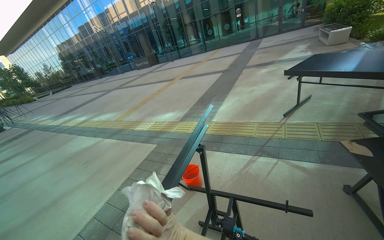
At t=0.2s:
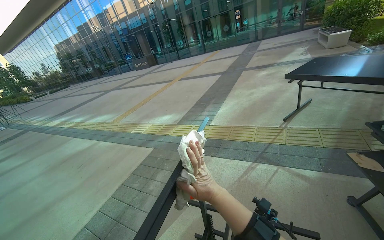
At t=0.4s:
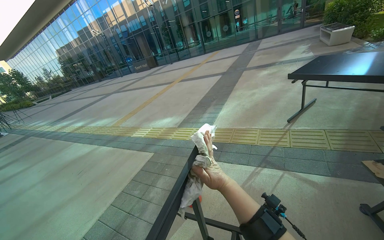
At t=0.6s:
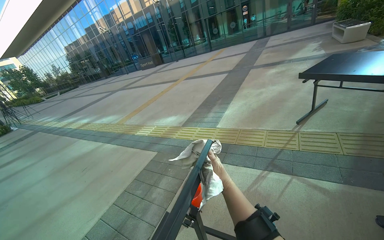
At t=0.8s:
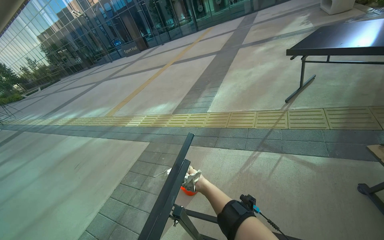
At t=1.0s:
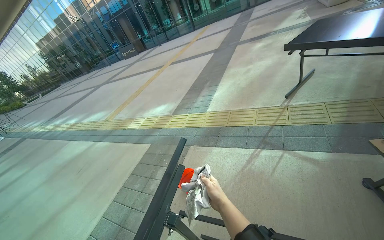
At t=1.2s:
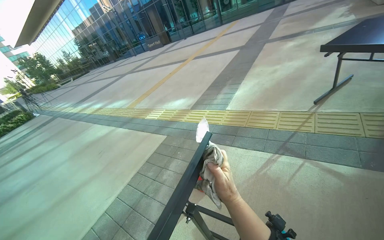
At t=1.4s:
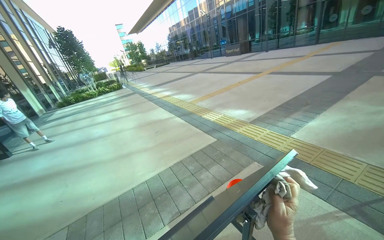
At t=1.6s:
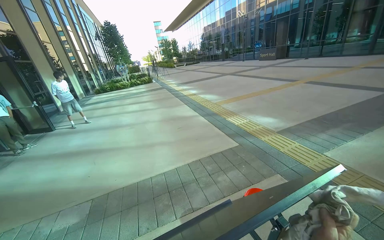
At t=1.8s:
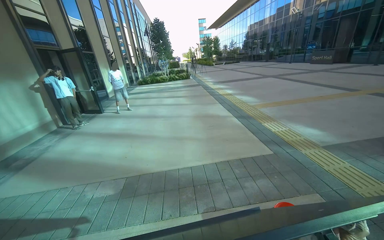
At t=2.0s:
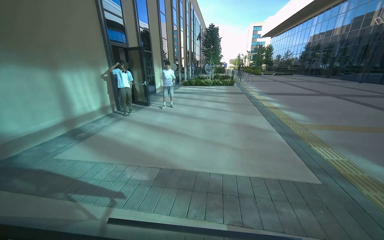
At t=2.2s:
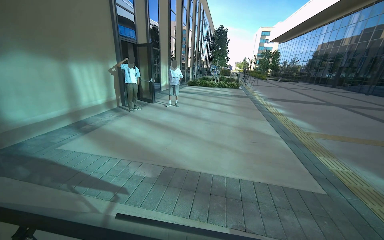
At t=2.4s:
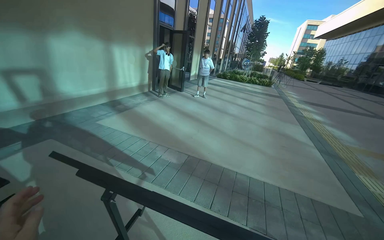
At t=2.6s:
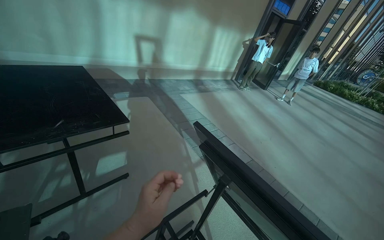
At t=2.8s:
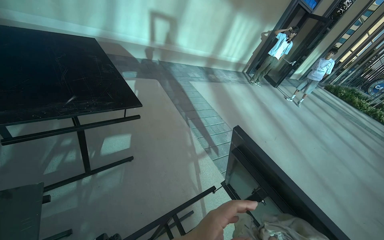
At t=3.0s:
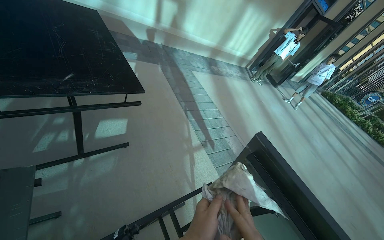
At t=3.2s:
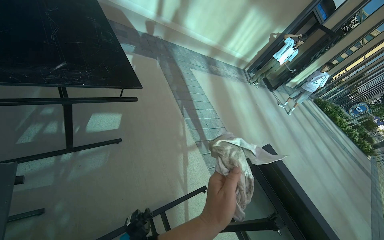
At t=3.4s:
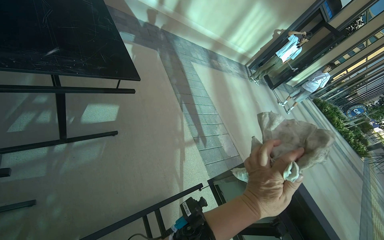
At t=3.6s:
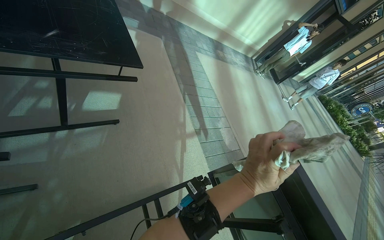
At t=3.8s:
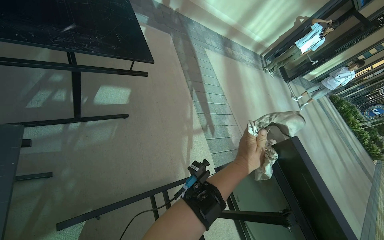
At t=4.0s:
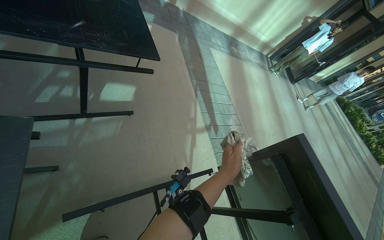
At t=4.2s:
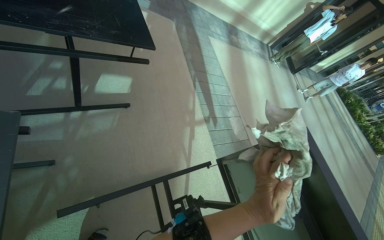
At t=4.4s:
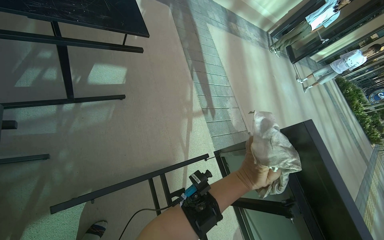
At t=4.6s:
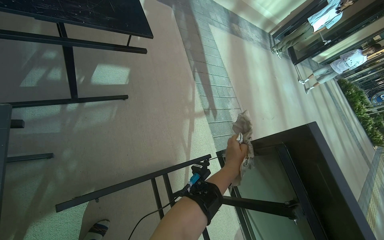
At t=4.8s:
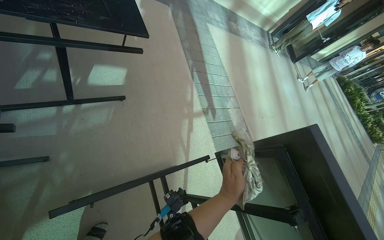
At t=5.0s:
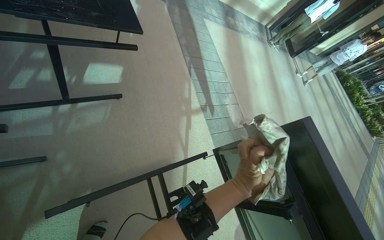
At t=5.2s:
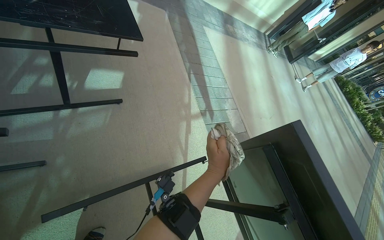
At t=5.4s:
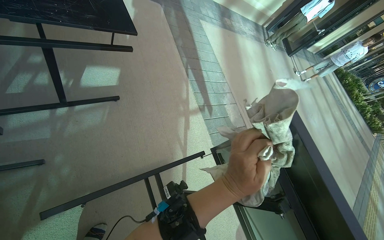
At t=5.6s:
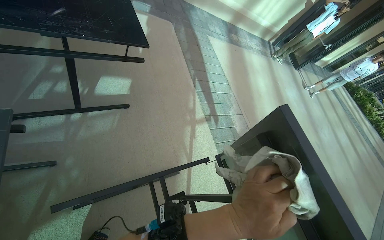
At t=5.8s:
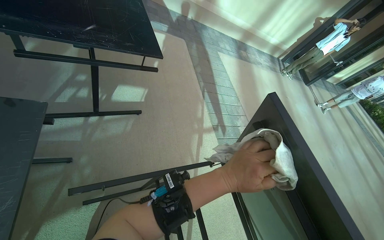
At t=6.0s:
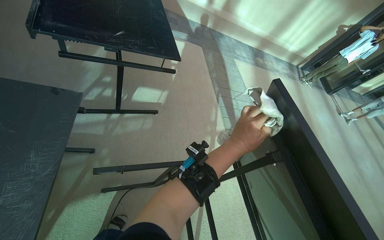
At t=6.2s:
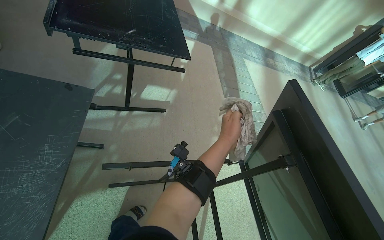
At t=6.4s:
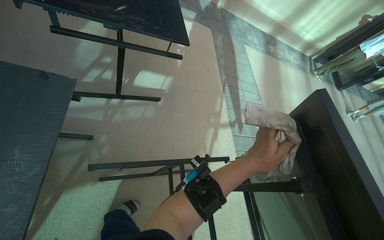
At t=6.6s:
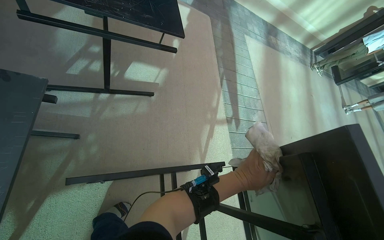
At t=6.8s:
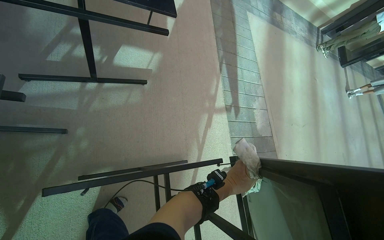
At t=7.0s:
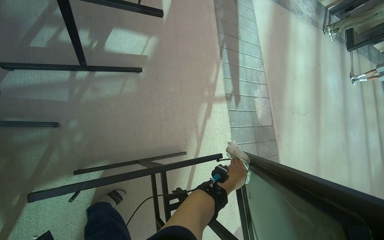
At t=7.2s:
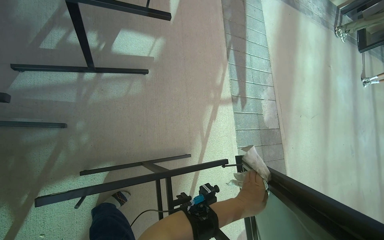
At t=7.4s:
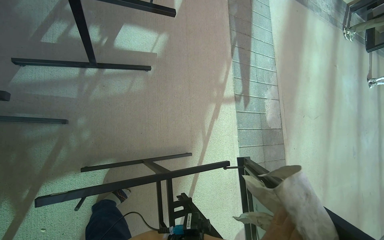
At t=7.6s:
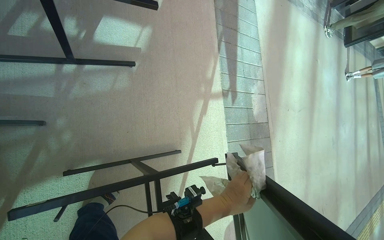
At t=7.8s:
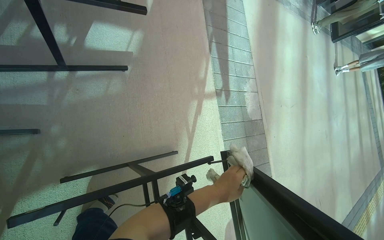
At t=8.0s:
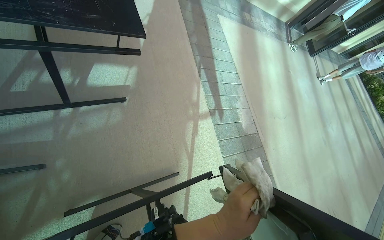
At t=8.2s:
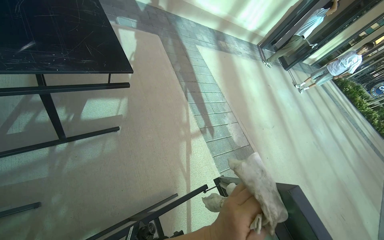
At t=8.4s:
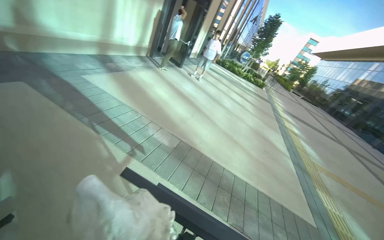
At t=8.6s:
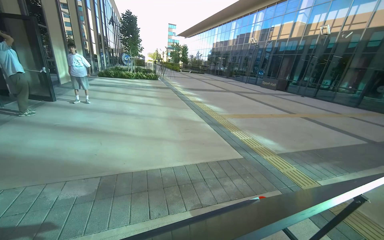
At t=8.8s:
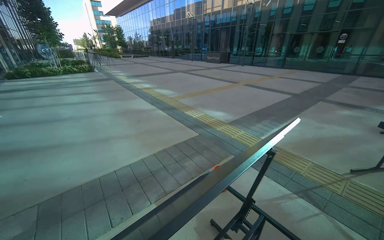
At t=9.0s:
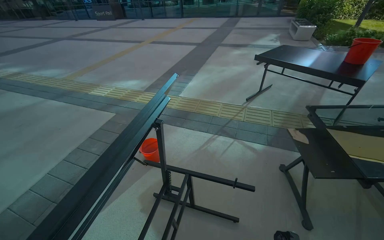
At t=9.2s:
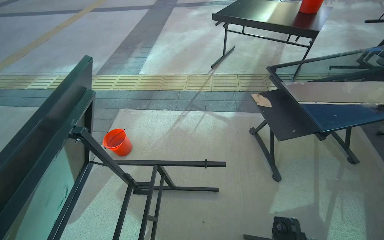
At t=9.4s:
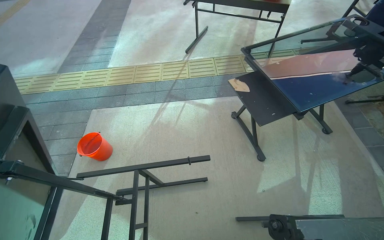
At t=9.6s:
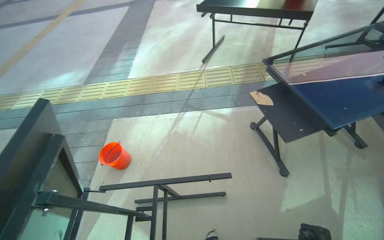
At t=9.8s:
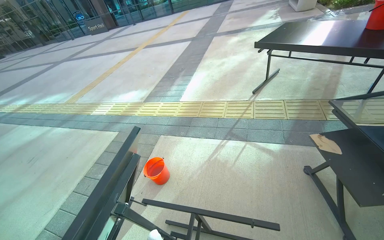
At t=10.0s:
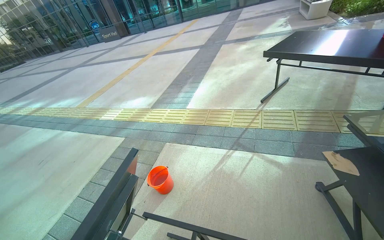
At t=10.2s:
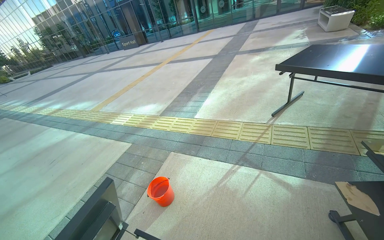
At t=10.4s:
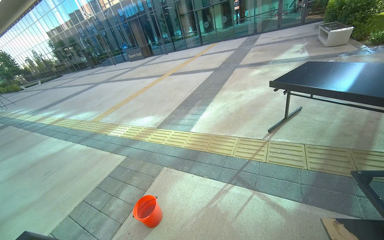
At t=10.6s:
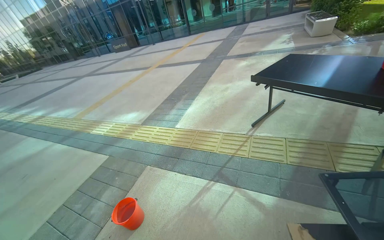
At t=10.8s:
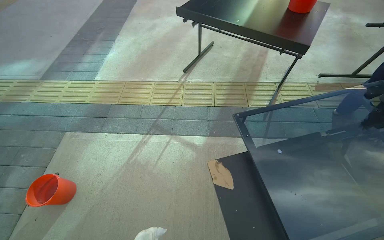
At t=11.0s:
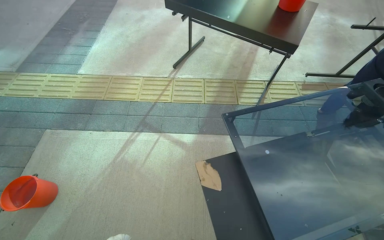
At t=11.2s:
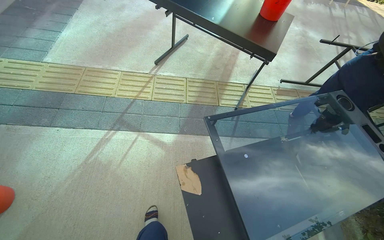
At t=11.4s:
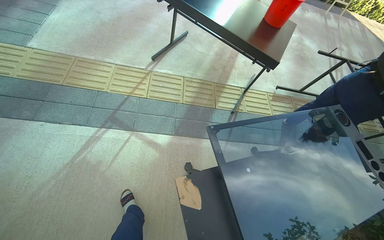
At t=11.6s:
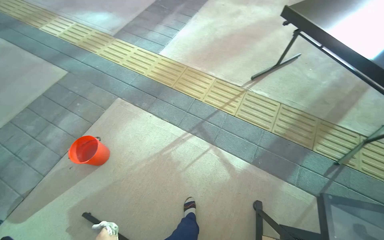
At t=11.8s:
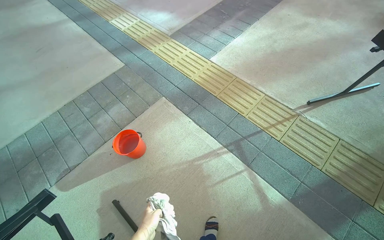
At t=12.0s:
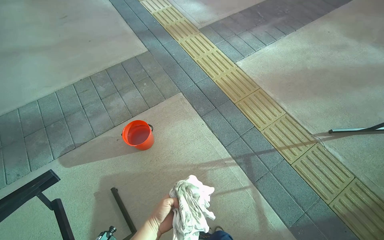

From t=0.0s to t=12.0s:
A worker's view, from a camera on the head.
Job: wiping surfaces.
The whole recording: Wiping outdoor table. The worker wipes the frame of an outdoor table with a cloth.
From t=0.0s to t=1.6s: The wearer looks roughly 45 degrees further to the left.
From t=1.6s to t=3.0s: The wearer moves approximately 80 cm. The wearer looks approximately 85 degrees further to the left. The camera pitches downward, by some 15 degrees.
From t=3.0s to t=4.4s: The wearer looks about 15 degrees further downward.
From t=6.0s to t=7.6s: The wearer moves about 40 cm. The wearer looks about 25 degrees further downward.
From t=7.6s to t=9.0s: The camera travels roughly 90 cm. The wearer's head swings roughly 150 degrees to the right.
From t=9.0s to t=10.4s: The wearer moves roughly 50 cm.

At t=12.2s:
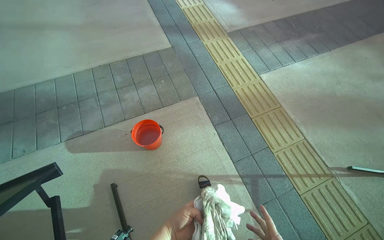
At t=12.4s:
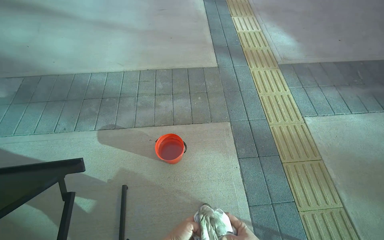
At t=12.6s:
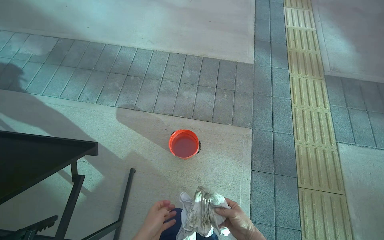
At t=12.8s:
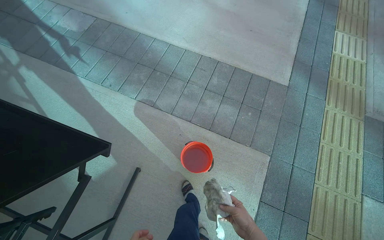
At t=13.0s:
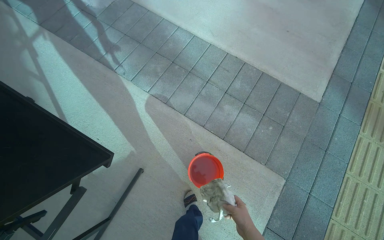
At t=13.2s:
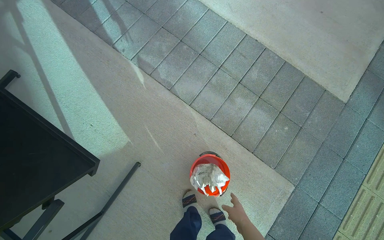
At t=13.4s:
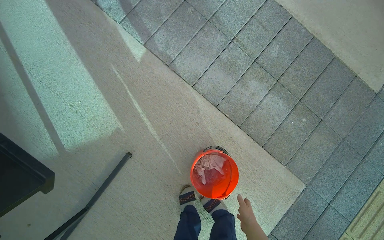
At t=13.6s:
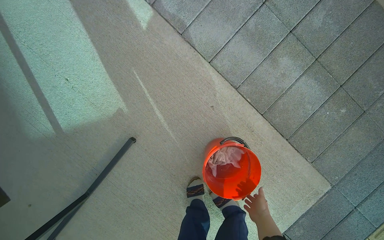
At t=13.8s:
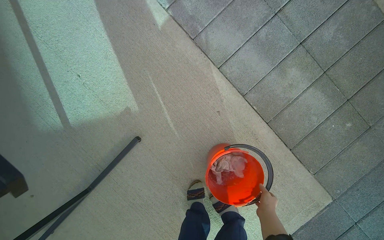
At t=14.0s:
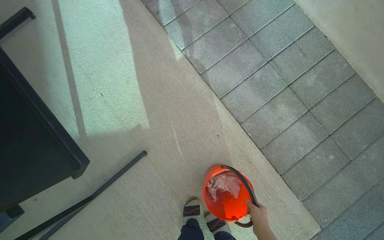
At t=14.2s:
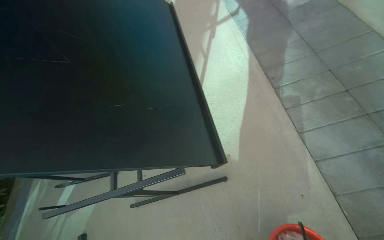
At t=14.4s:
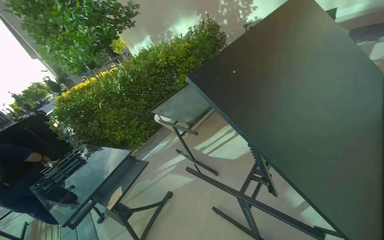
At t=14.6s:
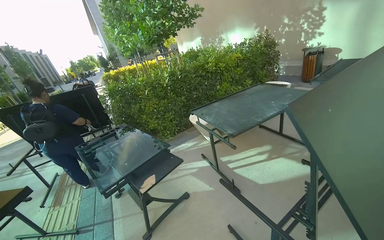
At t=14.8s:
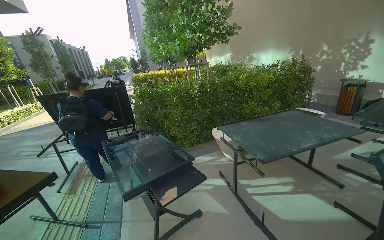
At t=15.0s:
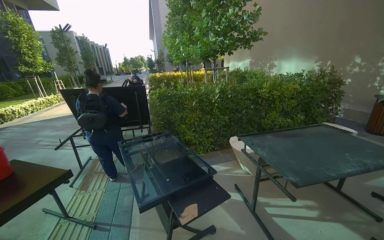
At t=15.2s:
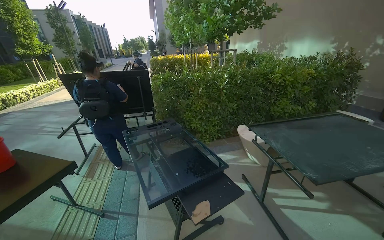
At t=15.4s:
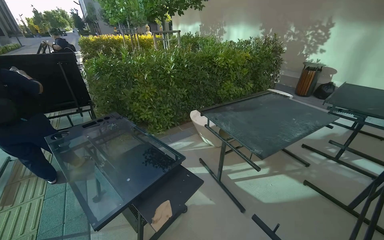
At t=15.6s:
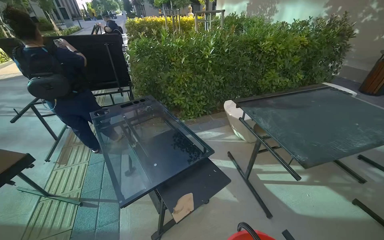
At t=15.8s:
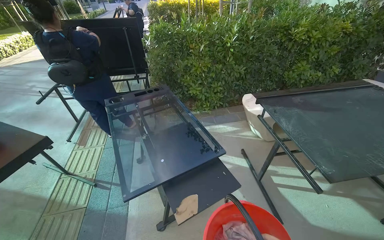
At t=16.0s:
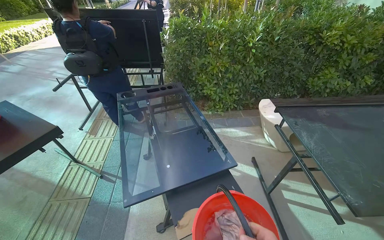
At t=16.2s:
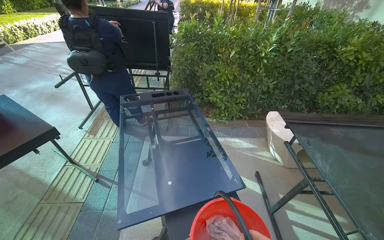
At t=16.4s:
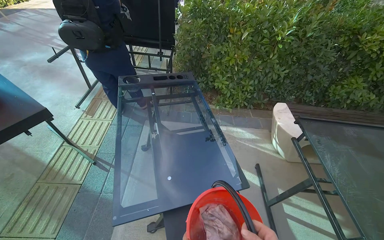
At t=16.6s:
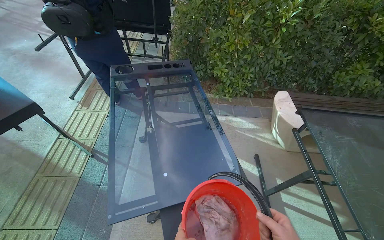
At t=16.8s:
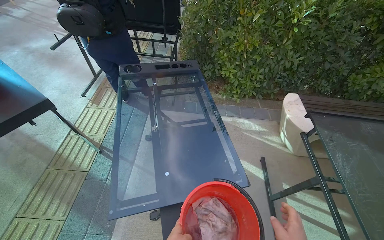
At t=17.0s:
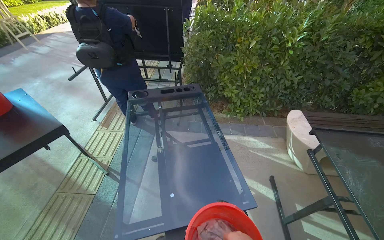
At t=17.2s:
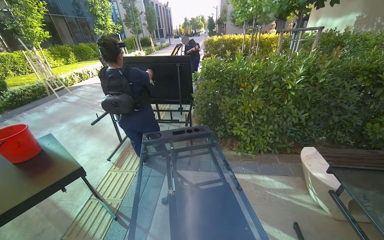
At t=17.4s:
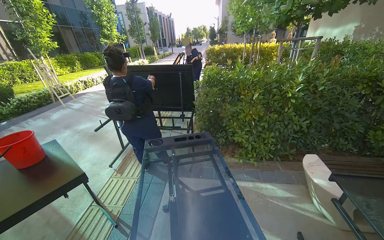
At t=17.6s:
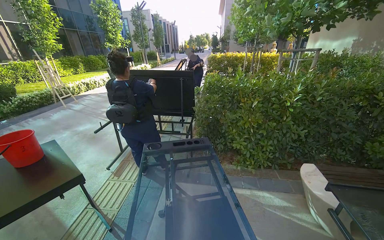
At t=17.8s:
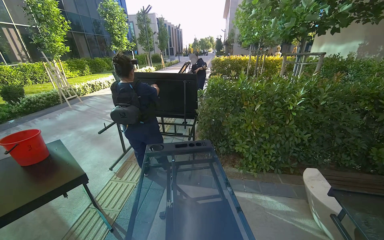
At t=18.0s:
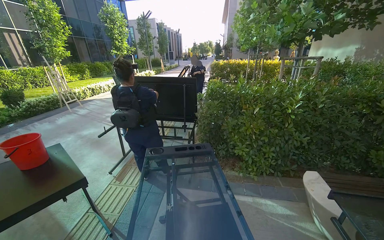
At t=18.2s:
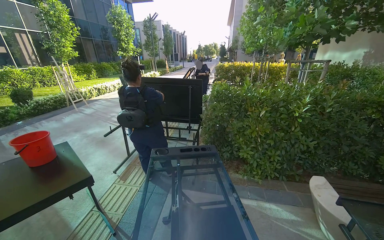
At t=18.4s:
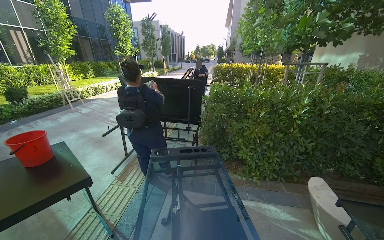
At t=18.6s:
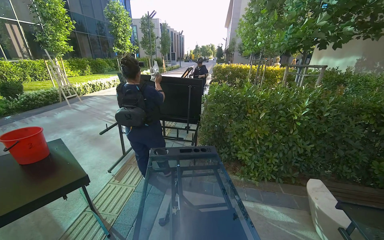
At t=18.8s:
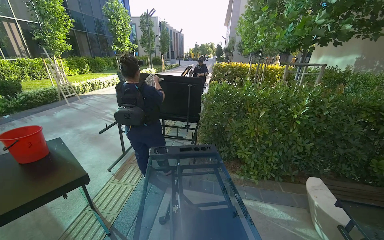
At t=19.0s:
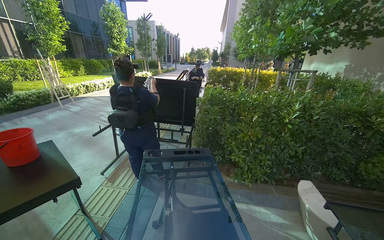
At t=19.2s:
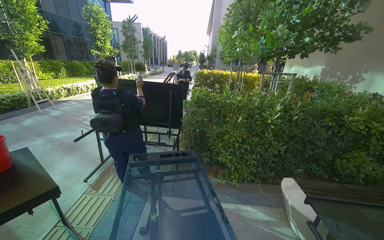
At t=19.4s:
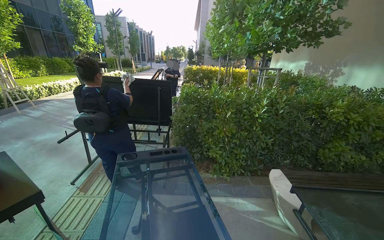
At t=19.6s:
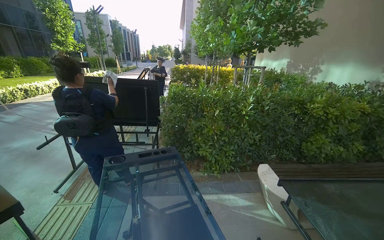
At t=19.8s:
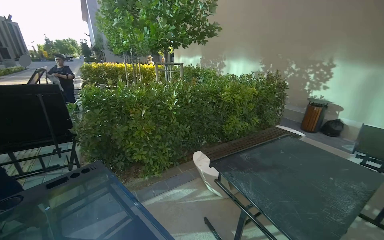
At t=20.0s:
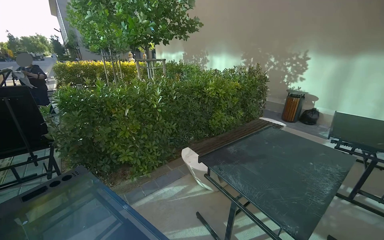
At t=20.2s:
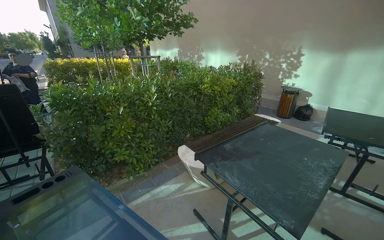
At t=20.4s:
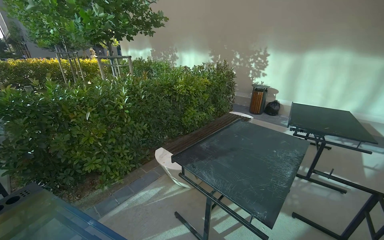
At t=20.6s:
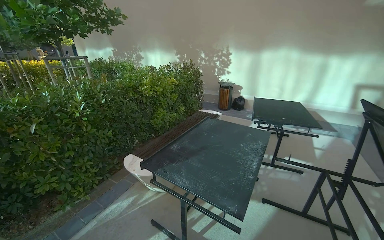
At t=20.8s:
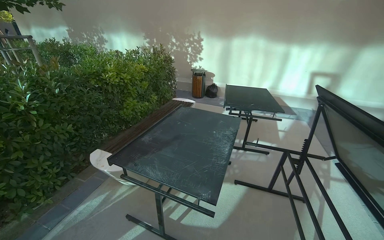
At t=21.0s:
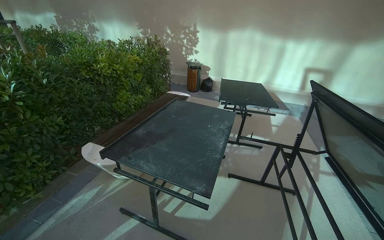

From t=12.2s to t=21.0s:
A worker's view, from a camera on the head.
Job: wiping surfaces.
The whole recording: Wiping outdoor table. The worker wipes the frame of an outdoor table with a cloth.
From t=12.2s to t=13.6s: The camera is carried roughly 90 cm. The wearer looks approximately 65 degrees further to the left. The wearer looks about 25 degrees further downward.
From t=13.6s to t=15.2s: The camera is carried about 1 m. The wearer's head swings some 110 degrees to the left. The camera pitches upward, by some 30 degrees.
From t=15.2s to t=16.6s: The head travels roughly 60 cm. The wearer looks approximately 25 degrees further downward.
From t=16.6s to t=18.0s: The camera pitches upward, by some 30 degrees.
From t=19.6s to t=21.0s: The head rotates about 65 degrees to the right.
